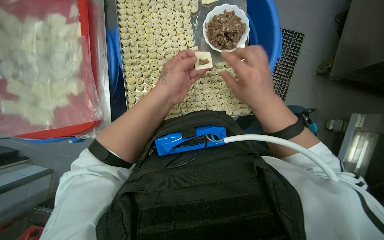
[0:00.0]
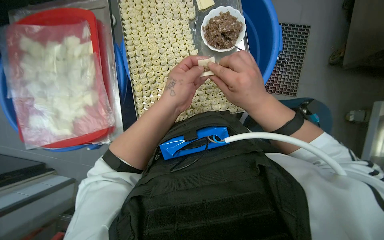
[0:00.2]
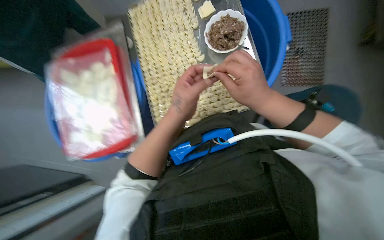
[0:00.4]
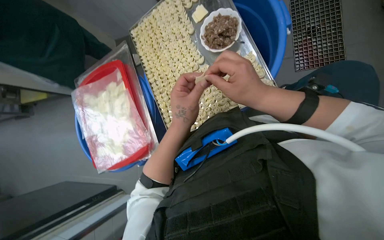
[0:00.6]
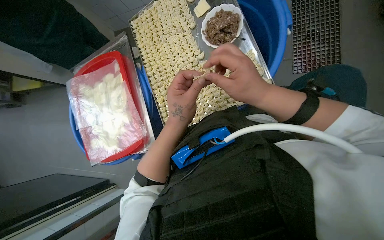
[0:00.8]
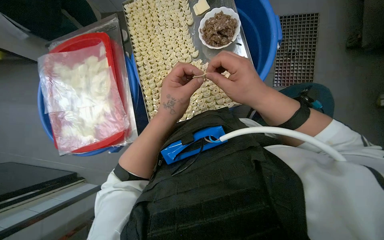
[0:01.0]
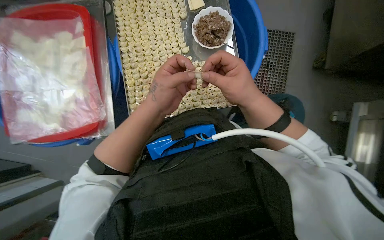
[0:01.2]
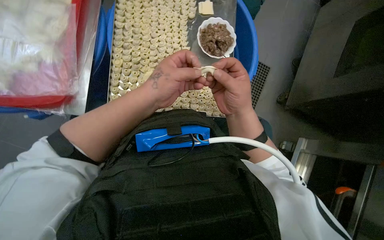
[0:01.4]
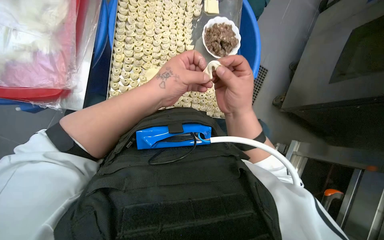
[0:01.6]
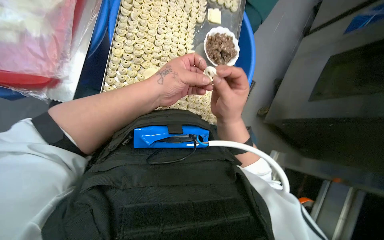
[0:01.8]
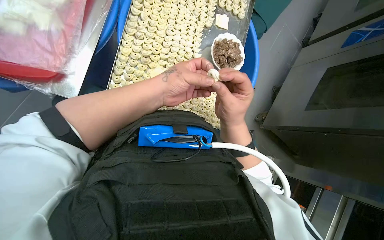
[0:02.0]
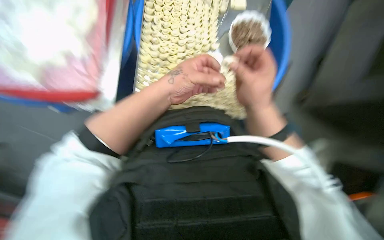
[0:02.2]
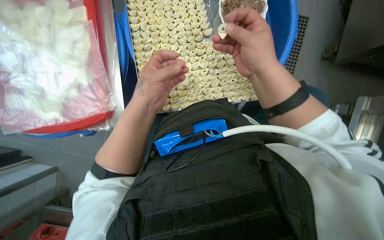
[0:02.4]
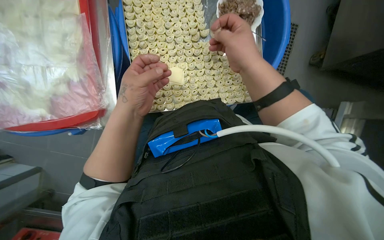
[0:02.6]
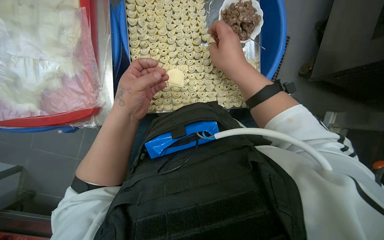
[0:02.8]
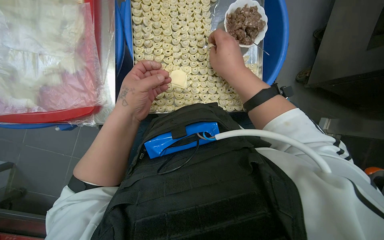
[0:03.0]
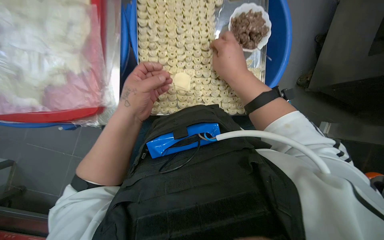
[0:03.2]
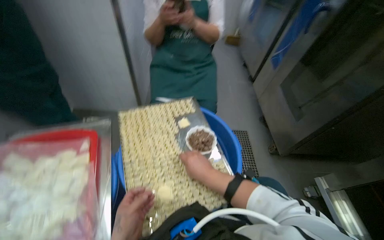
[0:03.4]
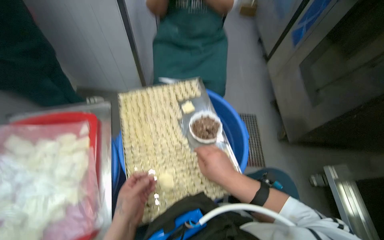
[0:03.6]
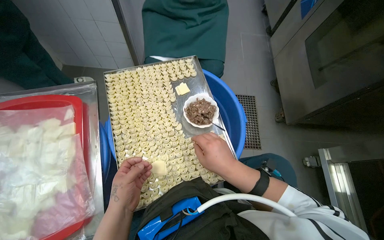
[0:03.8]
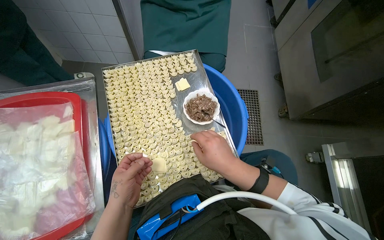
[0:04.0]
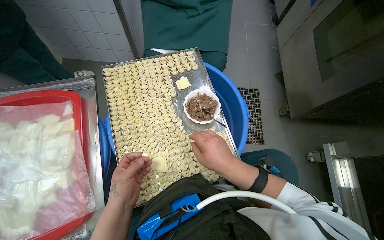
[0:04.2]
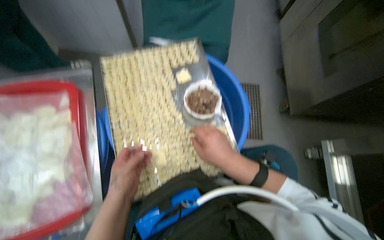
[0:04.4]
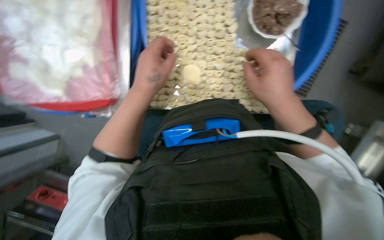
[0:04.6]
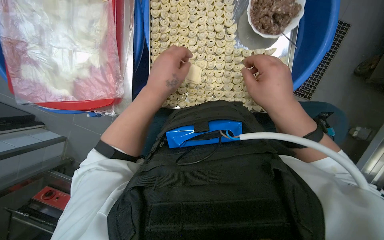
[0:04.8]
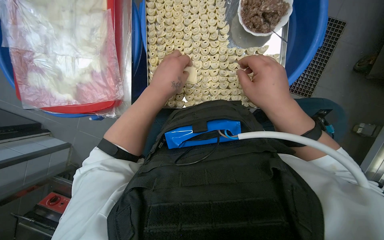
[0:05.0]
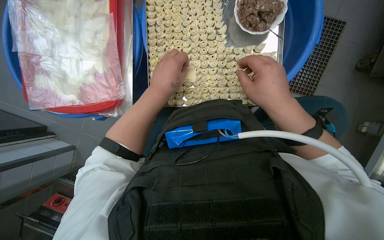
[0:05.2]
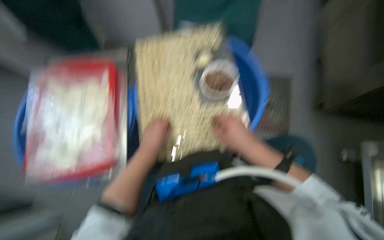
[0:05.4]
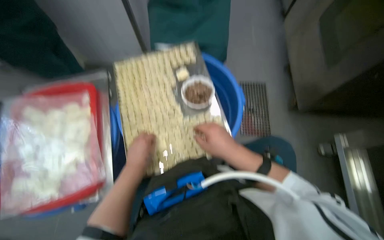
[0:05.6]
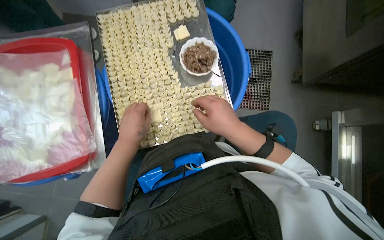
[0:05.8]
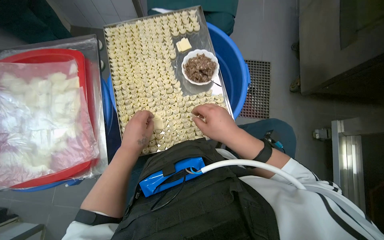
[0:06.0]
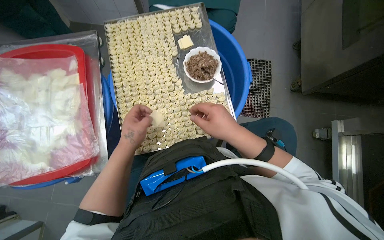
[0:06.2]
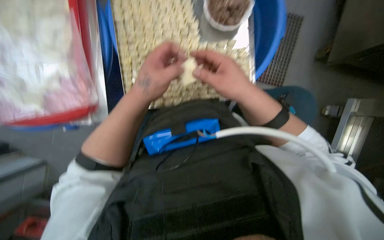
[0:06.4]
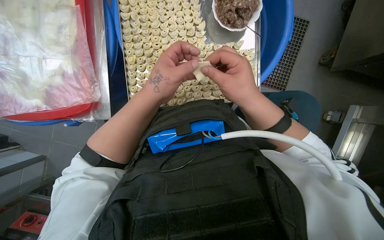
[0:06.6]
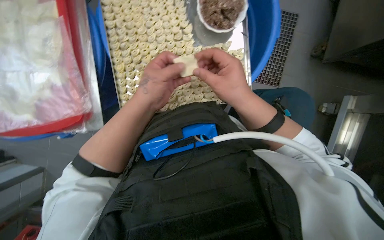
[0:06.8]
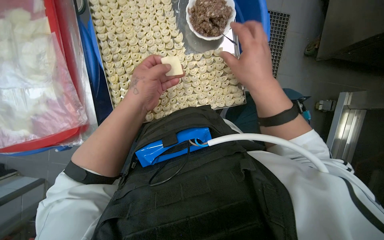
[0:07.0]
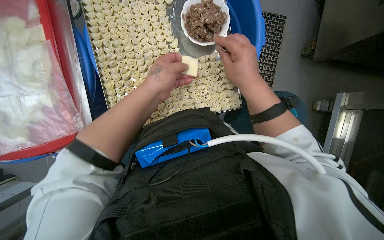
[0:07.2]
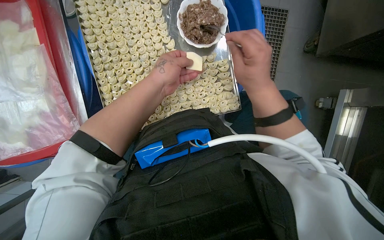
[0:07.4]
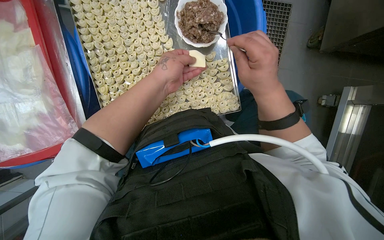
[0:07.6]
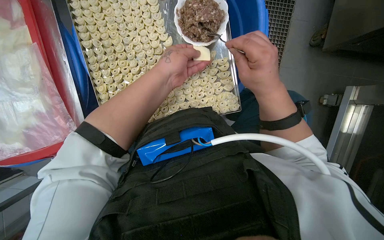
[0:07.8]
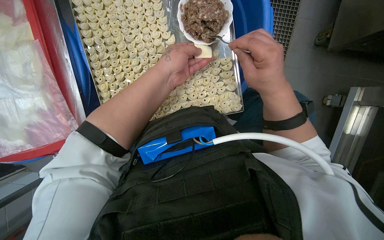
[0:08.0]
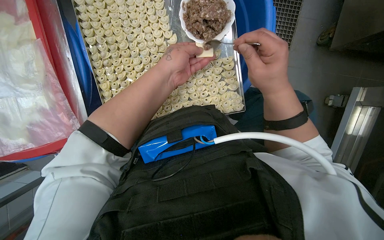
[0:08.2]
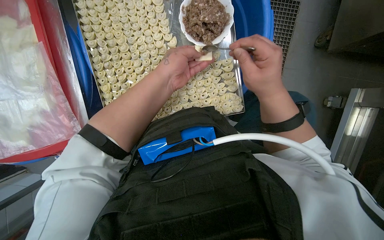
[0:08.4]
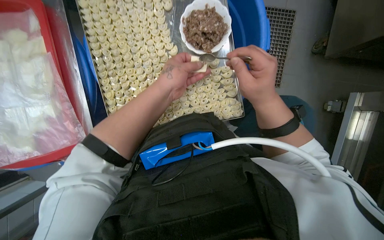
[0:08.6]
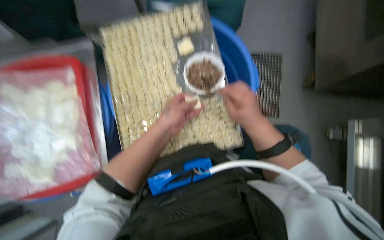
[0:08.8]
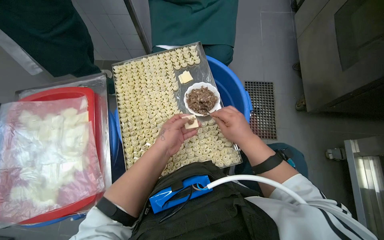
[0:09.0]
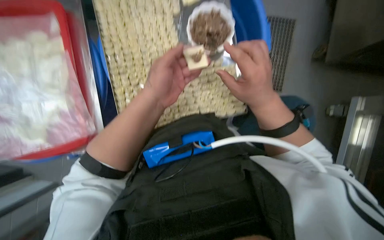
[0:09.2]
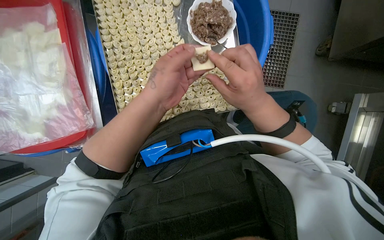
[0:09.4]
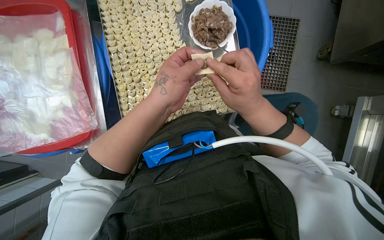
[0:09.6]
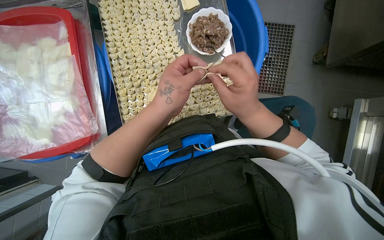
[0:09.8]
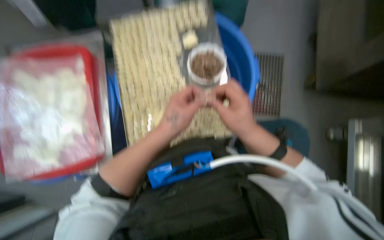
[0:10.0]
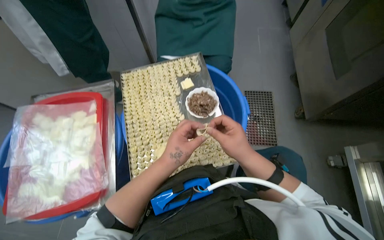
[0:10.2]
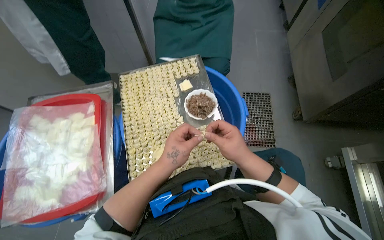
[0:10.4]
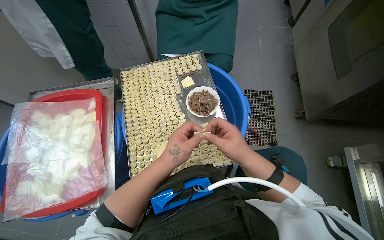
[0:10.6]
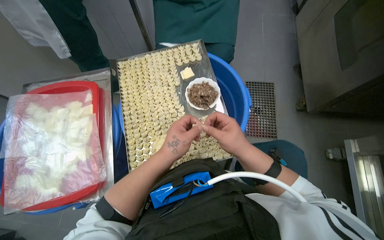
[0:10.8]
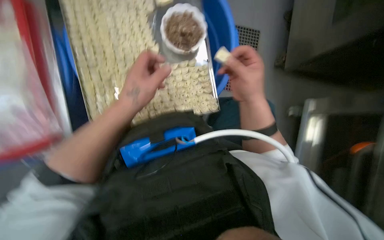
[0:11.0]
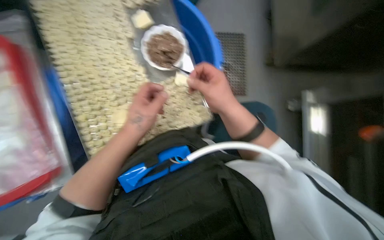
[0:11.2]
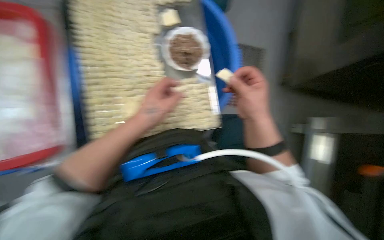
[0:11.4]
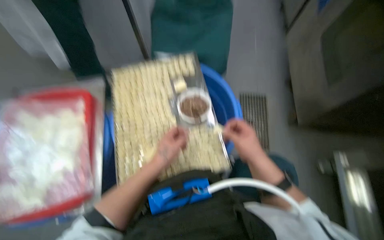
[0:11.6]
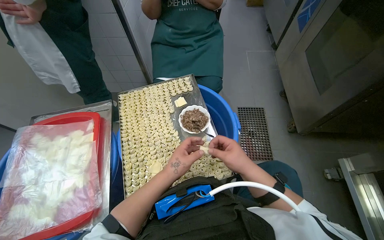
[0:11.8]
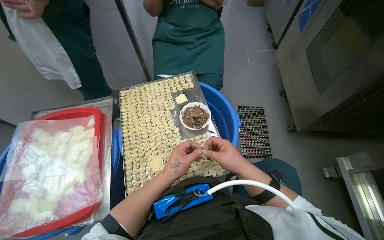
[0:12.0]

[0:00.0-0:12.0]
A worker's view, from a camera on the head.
Job: preparing food.
The whole recording: Making dumplings with meat filling. The worker picks up dough, fills it with meat, folds it, and places the finished dumpling on a tray.
0:06.0 to 0:07.6: The wearer looks approximately 15 degrees further downward. The left hand travels to the right and up the picture by approximately 15 cm.
0:07.6 to 0:09.0: The view tips upward by roughly 25 degrees.
0:09.0 to 0:10.4: The wearer looks about 15 degrees further upward. The right hand shifts some 10 cm nearer to the camera; the left hand travels up the picture and back again, some 5 cm each way.
0:10.4 to 0:12.0: The right hand travels up the picture and back again, approximately 5 cm each way.

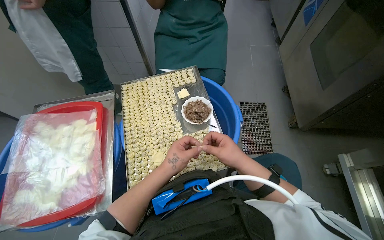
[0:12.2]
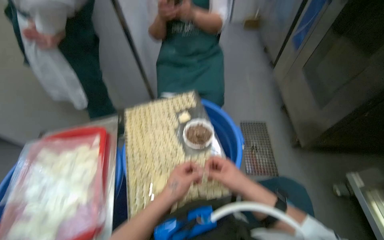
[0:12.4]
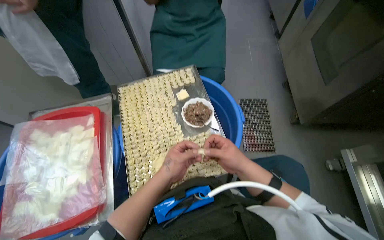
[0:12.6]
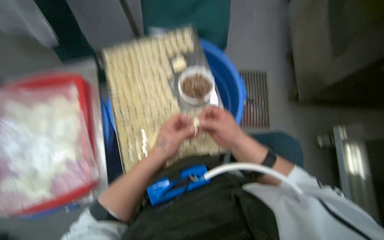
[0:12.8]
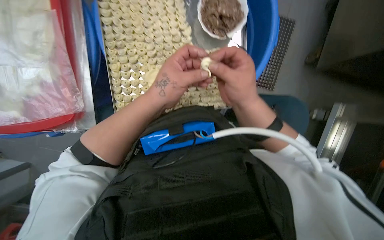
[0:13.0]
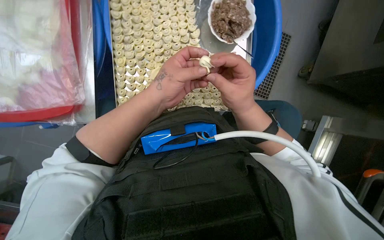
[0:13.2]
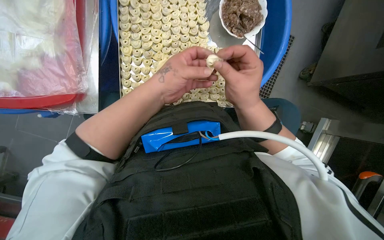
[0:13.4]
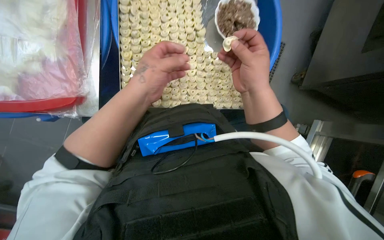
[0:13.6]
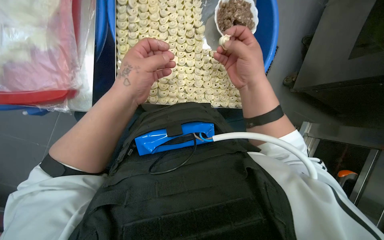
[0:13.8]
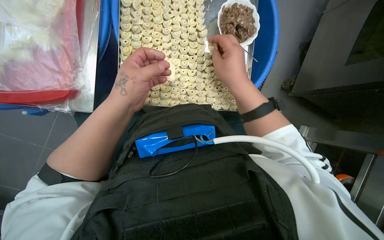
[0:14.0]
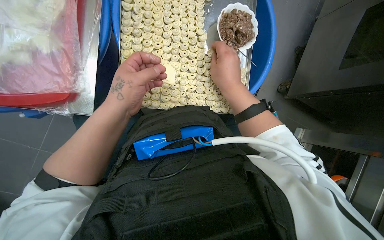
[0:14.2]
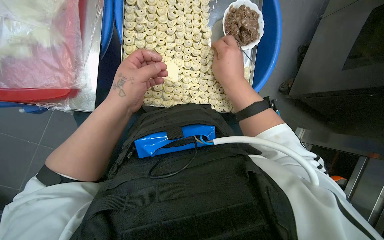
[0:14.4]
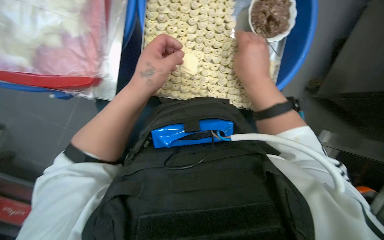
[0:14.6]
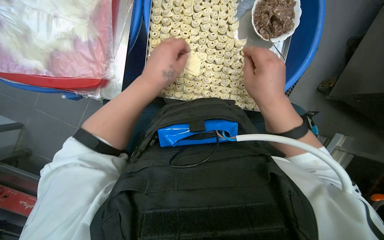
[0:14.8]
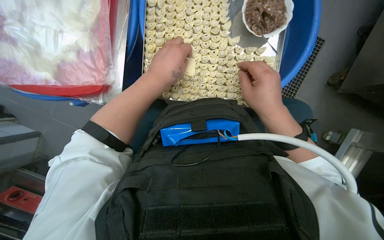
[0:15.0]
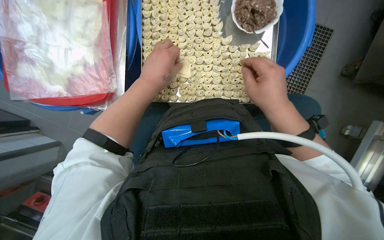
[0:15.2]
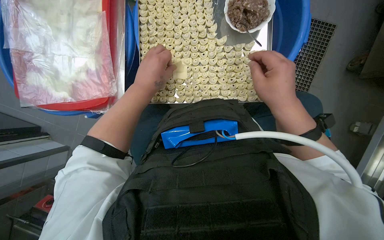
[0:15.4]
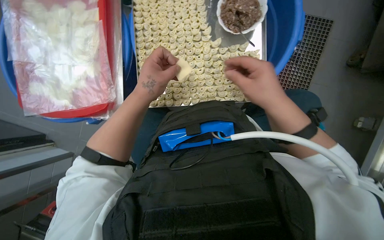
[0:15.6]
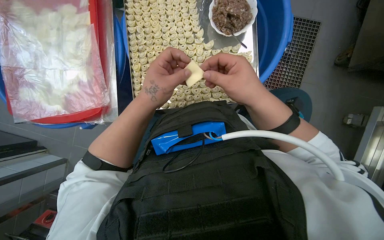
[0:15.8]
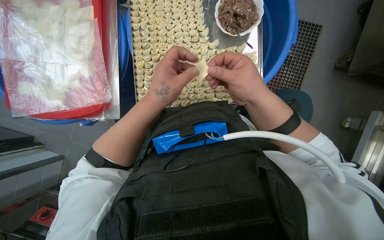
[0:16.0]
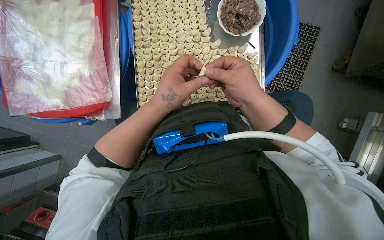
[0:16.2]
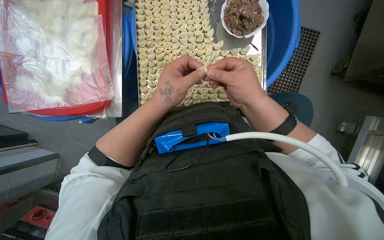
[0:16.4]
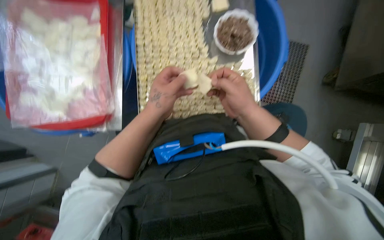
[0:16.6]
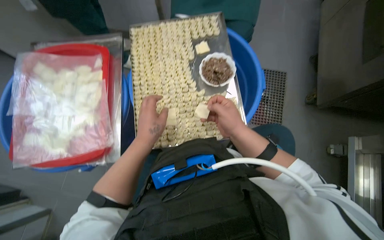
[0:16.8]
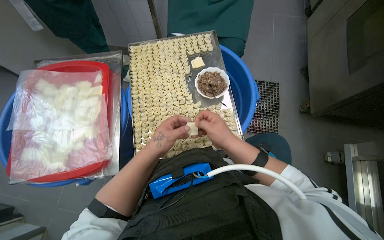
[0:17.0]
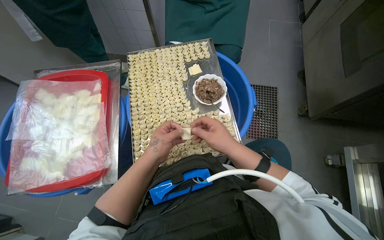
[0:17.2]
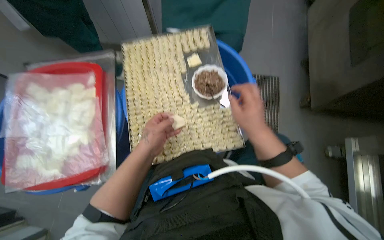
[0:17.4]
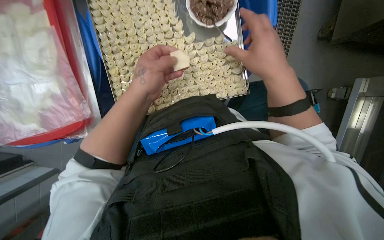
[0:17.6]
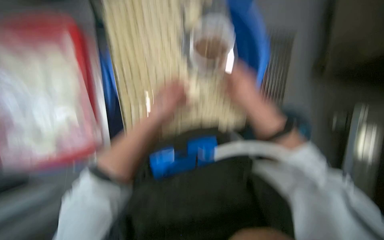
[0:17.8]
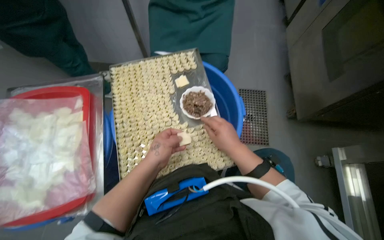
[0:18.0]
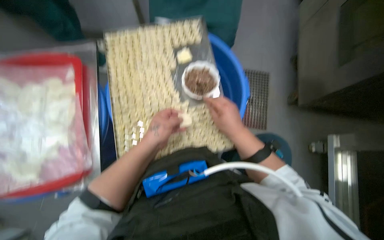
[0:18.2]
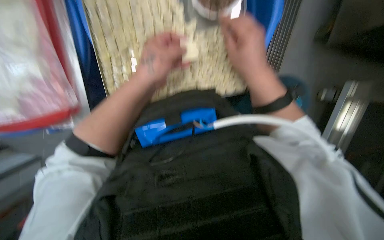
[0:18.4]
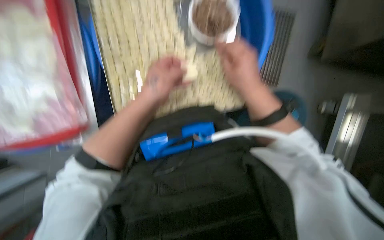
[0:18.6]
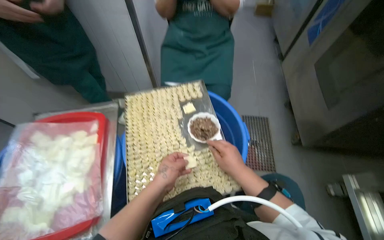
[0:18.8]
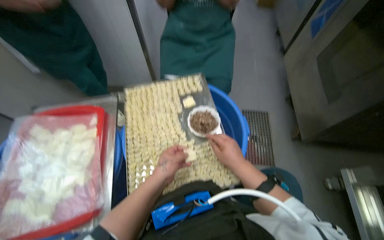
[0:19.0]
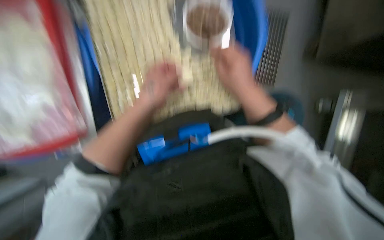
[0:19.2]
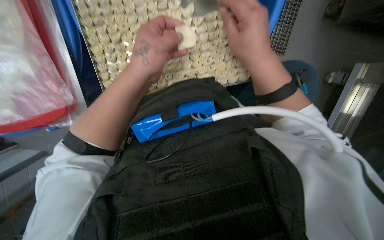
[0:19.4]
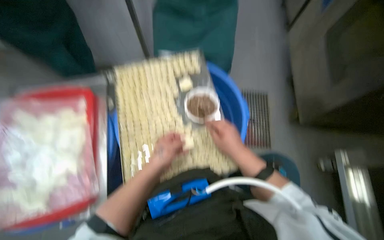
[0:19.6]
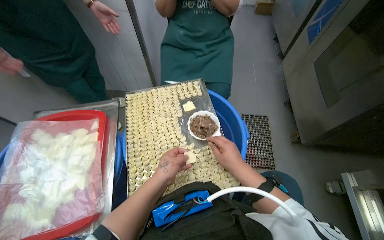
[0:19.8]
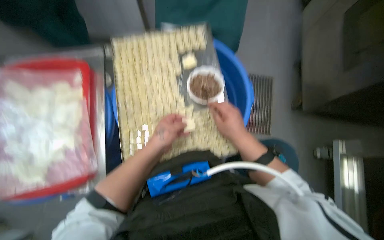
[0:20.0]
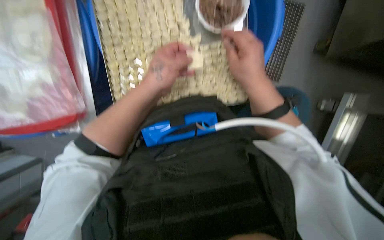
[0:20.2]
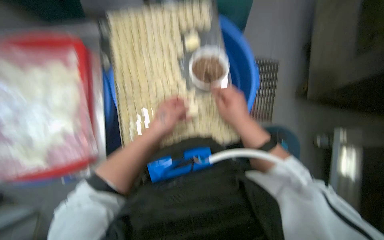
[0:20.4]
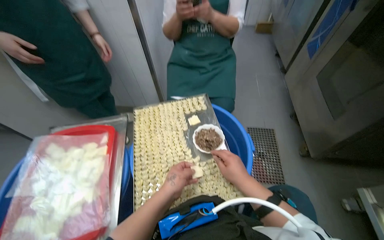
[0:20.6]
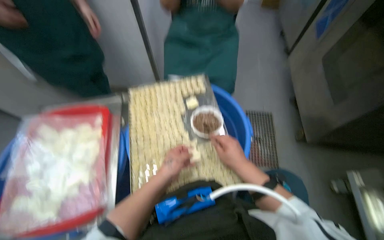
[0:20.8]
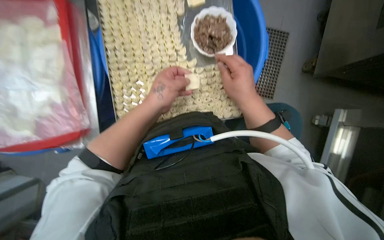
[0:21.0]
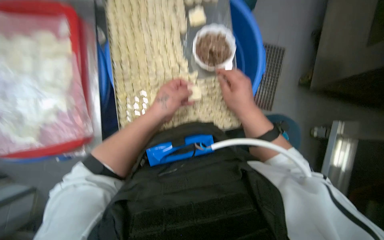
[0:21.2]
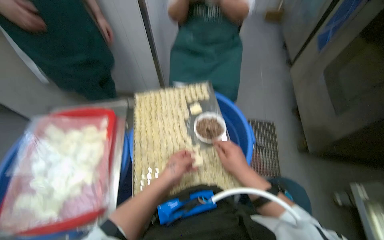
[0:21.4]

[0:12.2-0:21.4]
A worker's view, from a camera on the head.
Job: preparing food.
The whole recording: Making dumplings with meat filling. The worker picks up dough, fills it with meat, folds it, and places the finished dumpling on a tray.
0:12.2 to 0:13.8: The view tips downward by approximately 30 degrees.
0:13.8 to 0:15.2: The hands are busy where they are.
0:15.2 to 0:16.8: The view tilts about 20 degrees upward.
0:16.8 to 0:18.4: The view tips downward by roughly 45 degrees.
0:18.4 to 0:19.8: The wearer looks some 45 degrees further upward.
